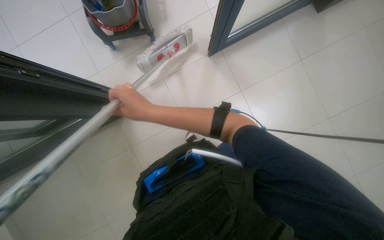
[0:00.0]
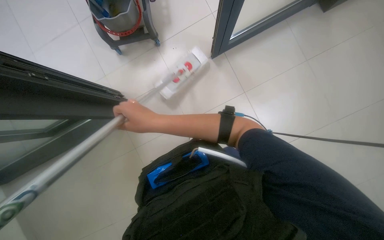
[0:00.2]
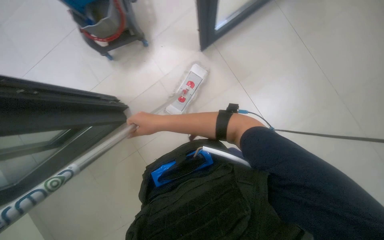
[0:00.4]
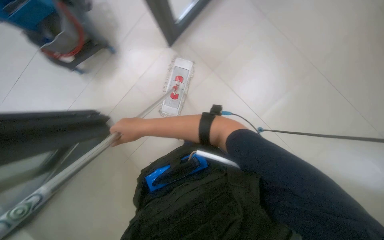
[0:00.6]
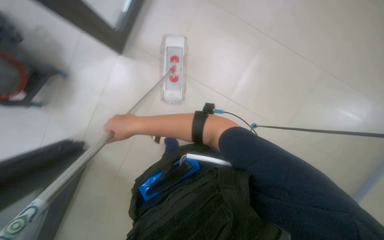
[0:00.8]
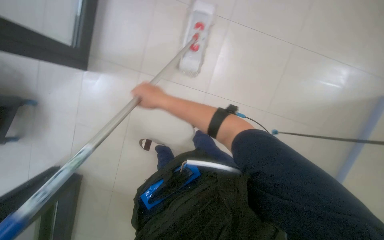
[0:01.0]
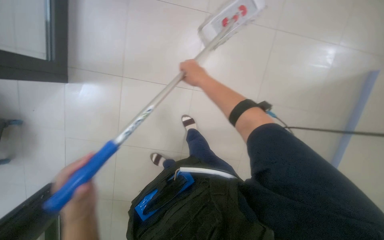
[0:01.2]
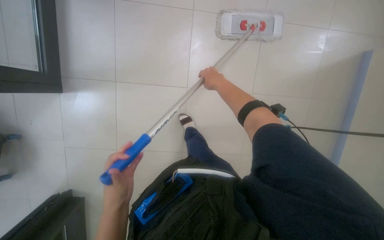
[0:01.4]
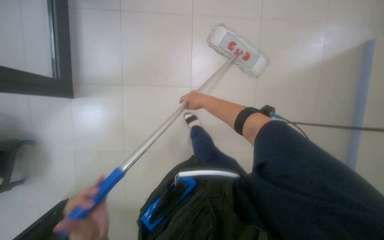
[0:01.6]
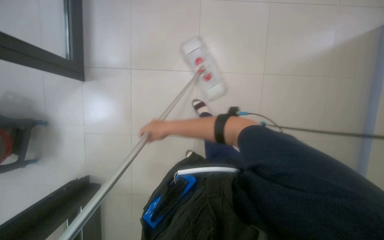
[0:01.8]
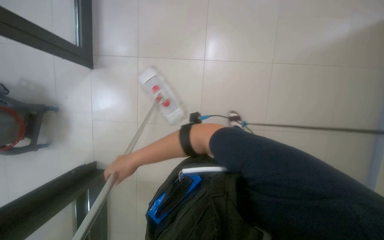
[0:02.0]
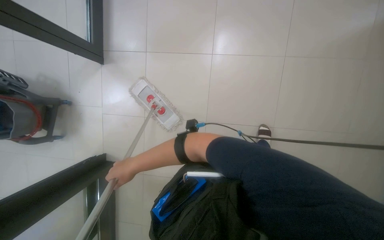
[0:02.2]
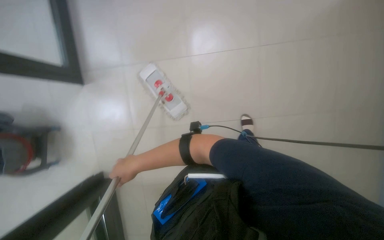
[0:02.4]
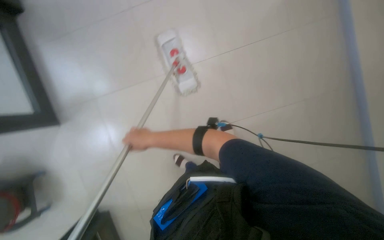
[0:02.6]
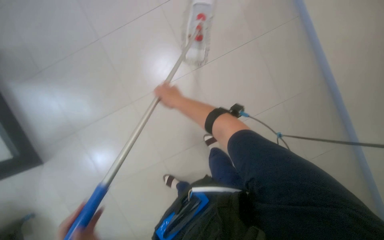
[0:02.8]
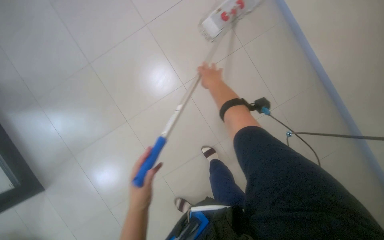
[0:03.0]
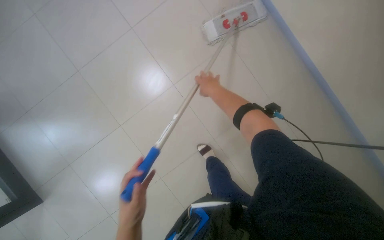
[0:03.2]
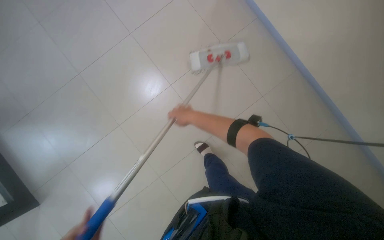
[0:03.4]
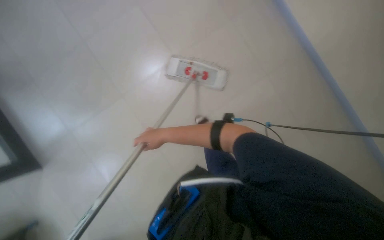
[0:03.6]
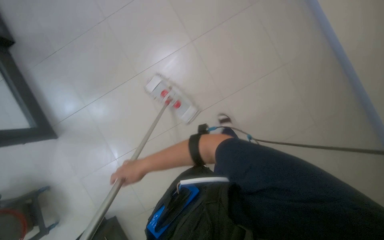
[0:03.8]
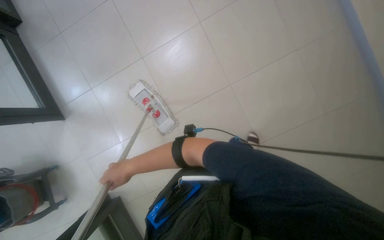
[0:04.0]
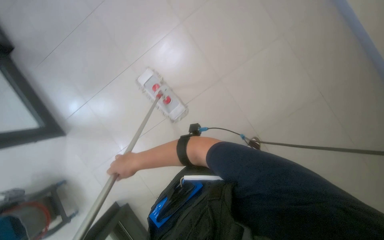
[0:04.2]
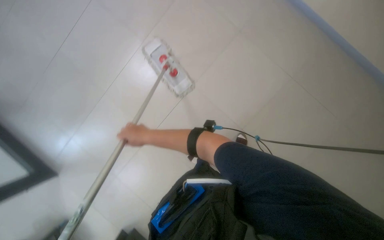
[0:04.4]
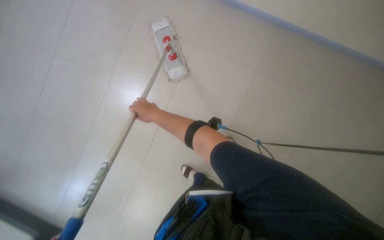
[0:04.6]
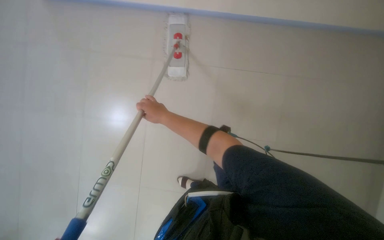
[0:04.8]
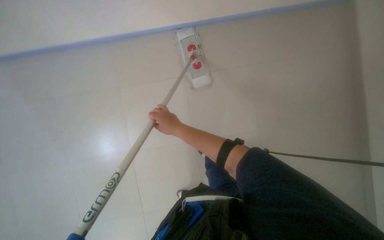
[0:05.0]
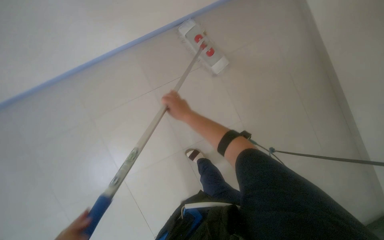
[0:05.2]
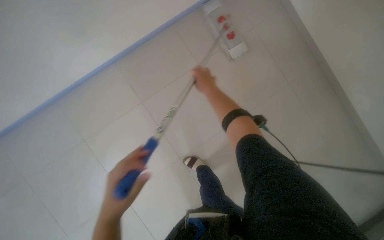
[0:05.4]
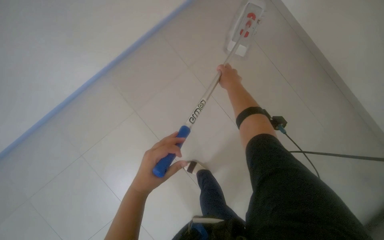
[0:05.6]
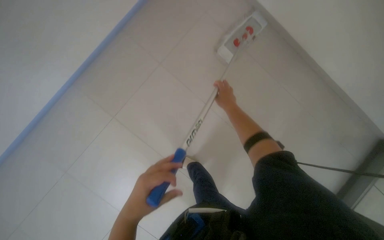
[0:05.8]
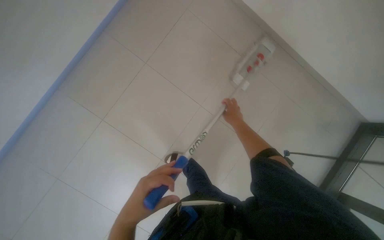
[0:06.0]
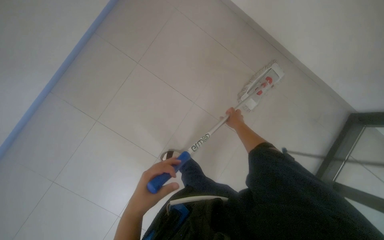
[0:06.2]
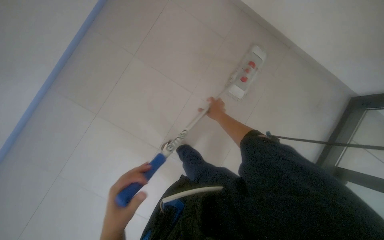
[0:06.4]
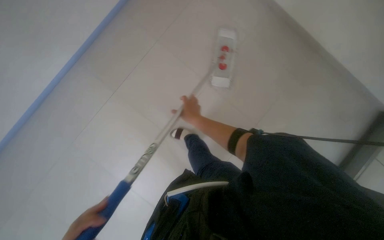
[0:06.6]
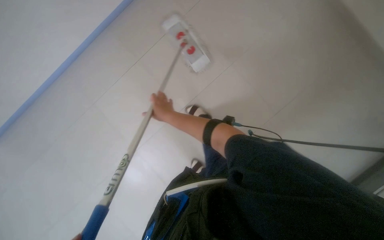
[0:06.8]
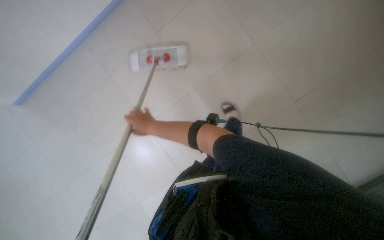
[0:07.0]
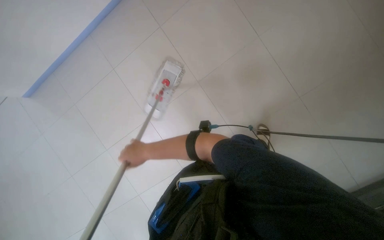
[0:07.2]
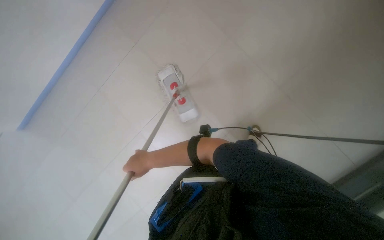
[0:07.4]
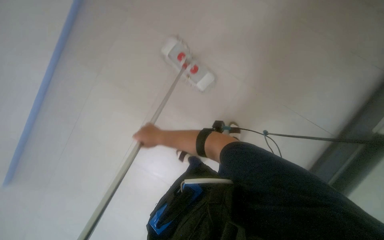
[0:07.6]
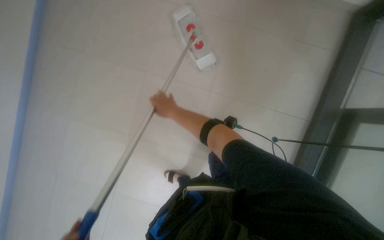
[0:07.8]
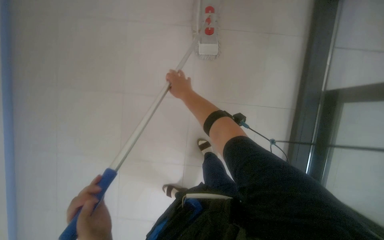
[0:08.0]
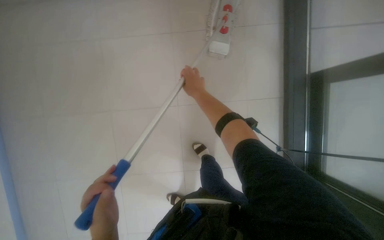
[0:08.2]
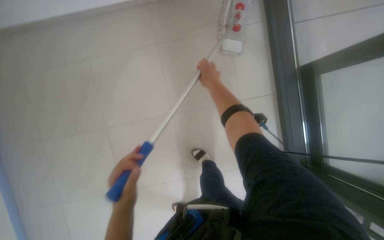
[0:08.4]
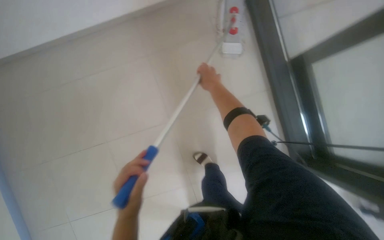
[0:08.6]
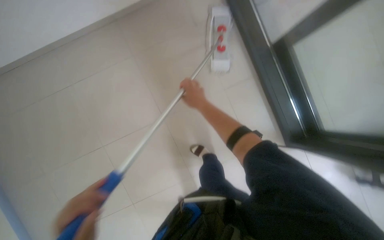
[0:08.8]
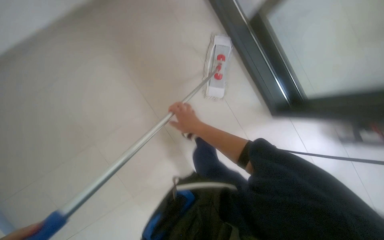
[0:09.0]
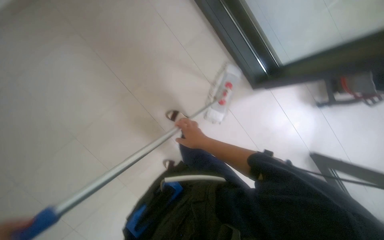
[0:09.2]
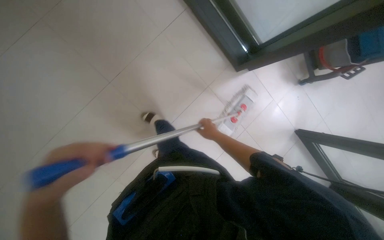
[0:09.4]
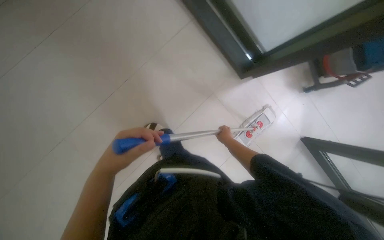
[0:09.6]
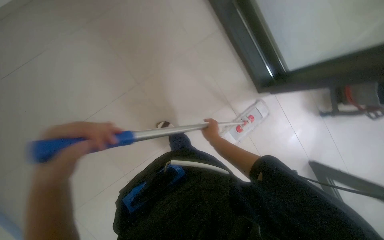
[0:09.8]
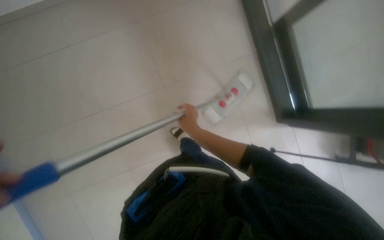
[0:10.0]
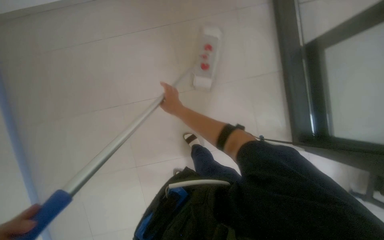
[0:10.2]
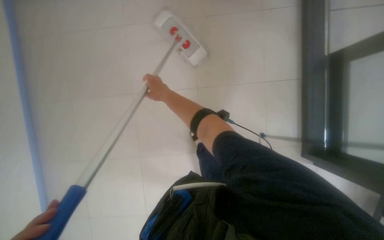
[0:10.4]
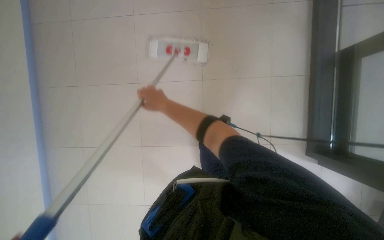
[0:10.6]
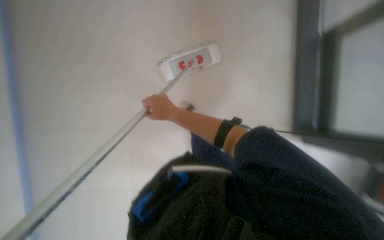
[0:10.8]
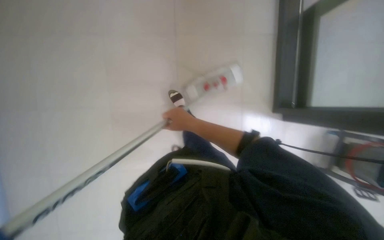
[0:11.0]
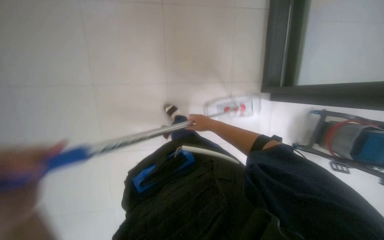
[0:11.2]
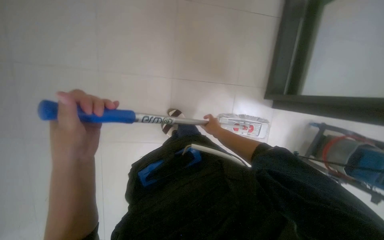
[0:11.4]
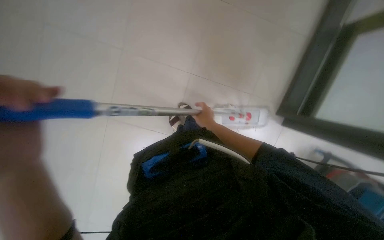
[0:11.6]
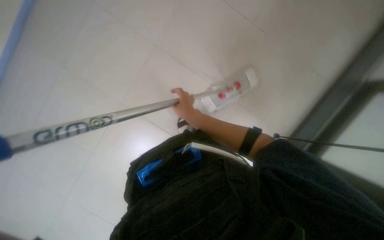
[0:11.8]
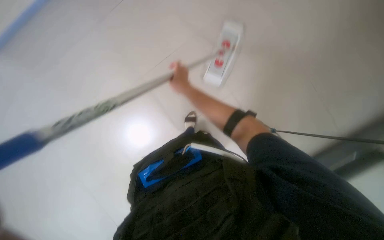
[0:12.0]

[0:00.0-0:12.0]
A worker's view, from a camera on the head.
Job: mopping floor.
The whole recording: Mopping the floor. The worker wrings the mop head, attaches the handle, and mops the floor.
0:01.6 to 0:03.0: The camera sweeps to the right, by roughly 20 degrees. The camera pitches downward, by approximately 25 degrees. The scene turns about 30 degrees clockwise in the picture.
0:04.4 to 0:06.0: The right hand goes approximately 10 cm farther from the camera.

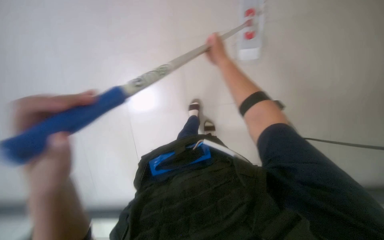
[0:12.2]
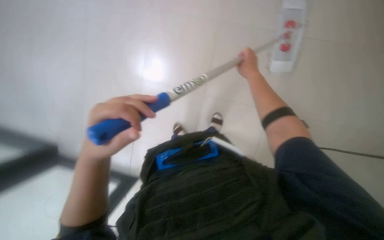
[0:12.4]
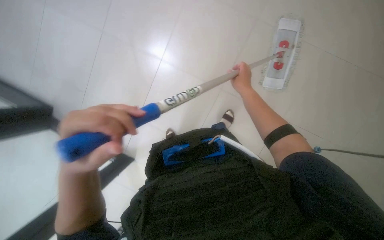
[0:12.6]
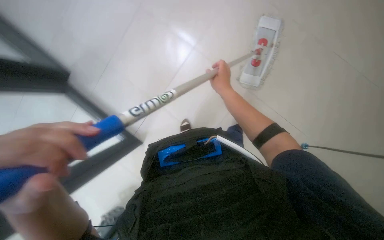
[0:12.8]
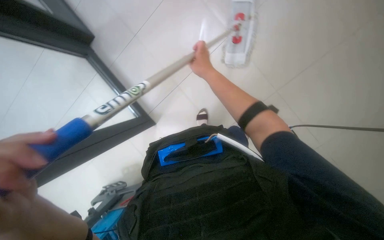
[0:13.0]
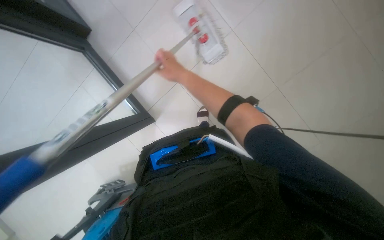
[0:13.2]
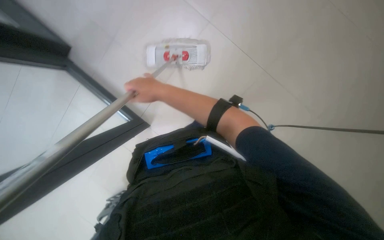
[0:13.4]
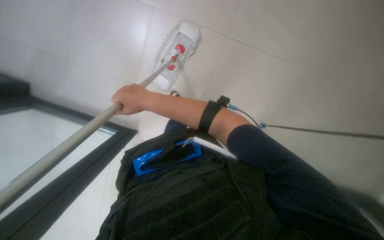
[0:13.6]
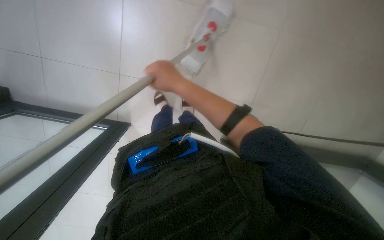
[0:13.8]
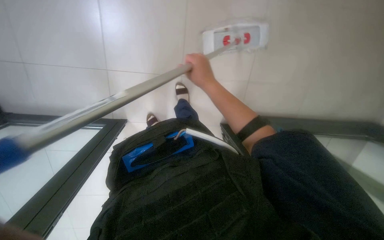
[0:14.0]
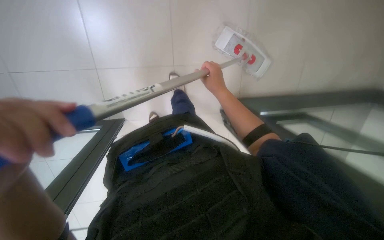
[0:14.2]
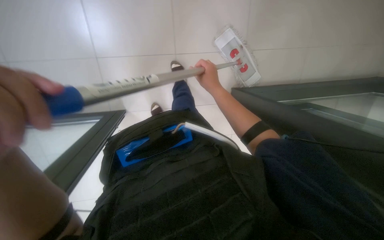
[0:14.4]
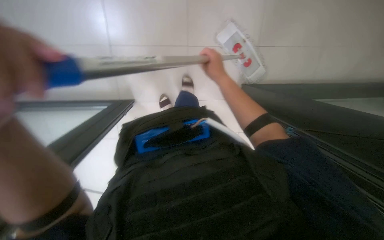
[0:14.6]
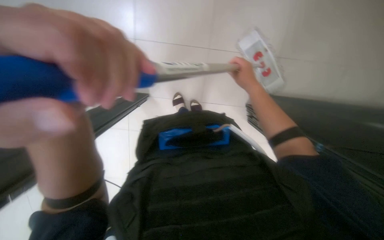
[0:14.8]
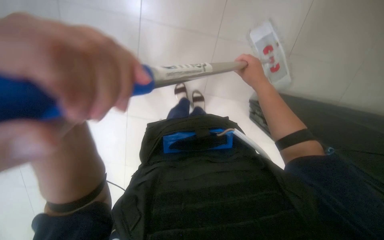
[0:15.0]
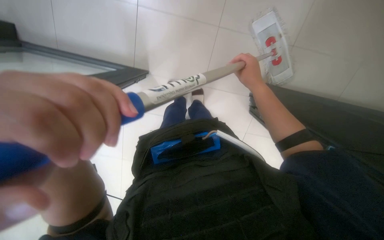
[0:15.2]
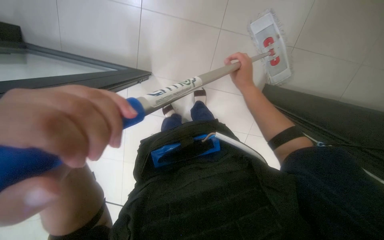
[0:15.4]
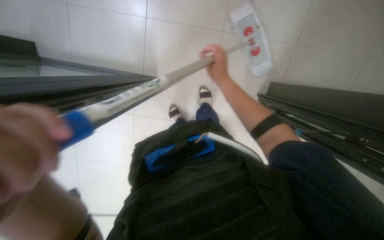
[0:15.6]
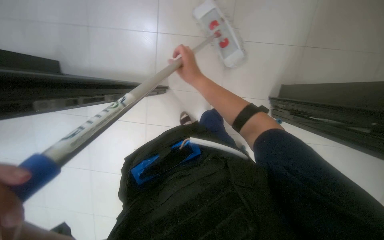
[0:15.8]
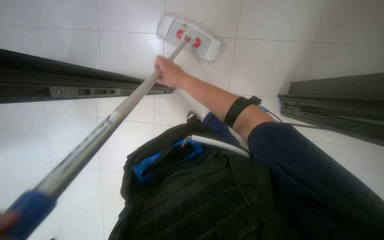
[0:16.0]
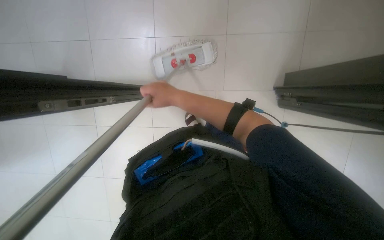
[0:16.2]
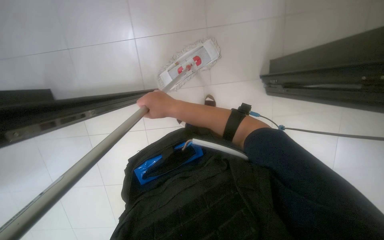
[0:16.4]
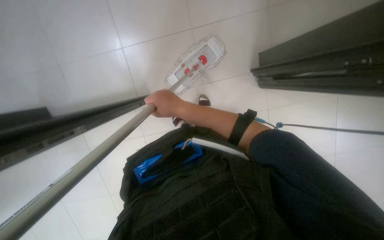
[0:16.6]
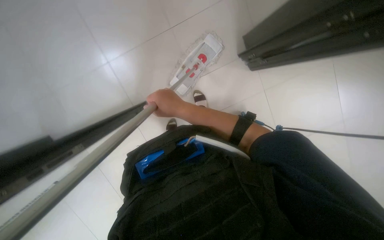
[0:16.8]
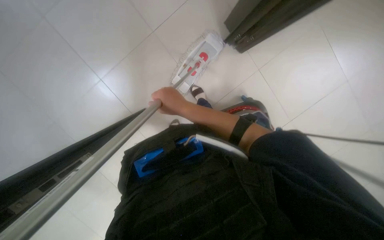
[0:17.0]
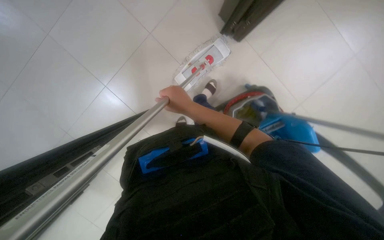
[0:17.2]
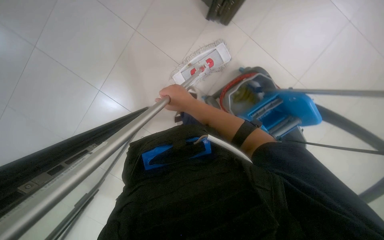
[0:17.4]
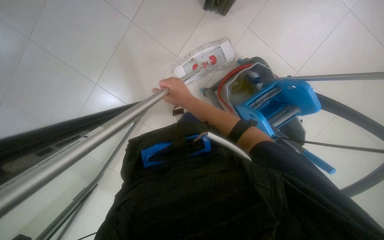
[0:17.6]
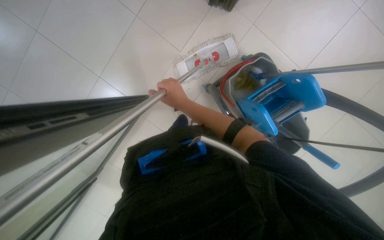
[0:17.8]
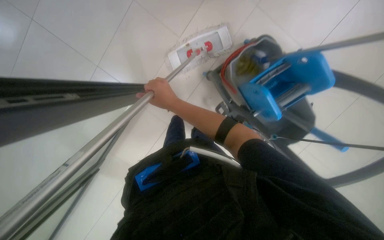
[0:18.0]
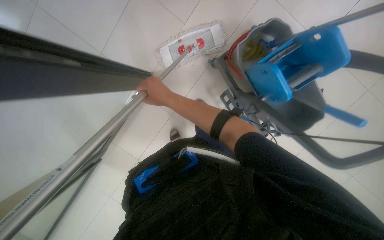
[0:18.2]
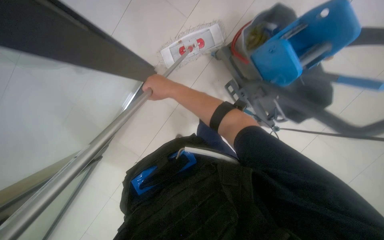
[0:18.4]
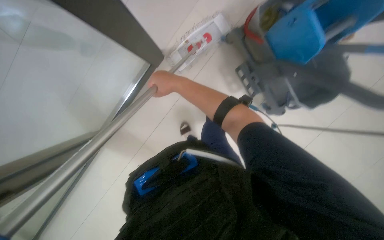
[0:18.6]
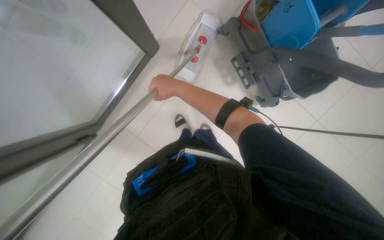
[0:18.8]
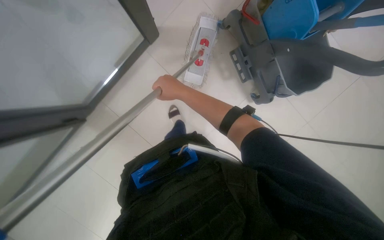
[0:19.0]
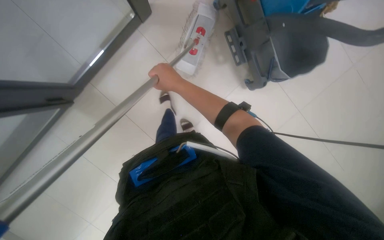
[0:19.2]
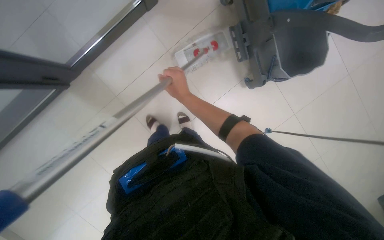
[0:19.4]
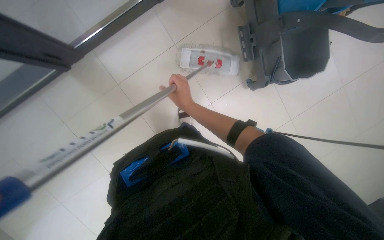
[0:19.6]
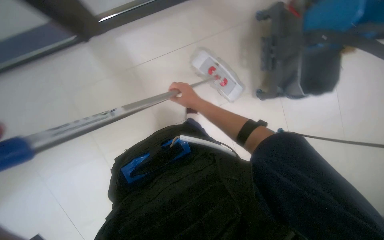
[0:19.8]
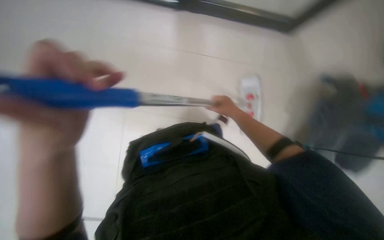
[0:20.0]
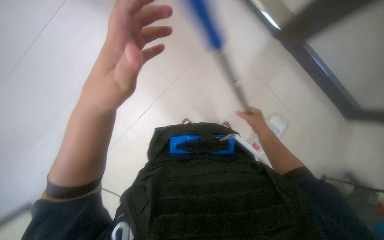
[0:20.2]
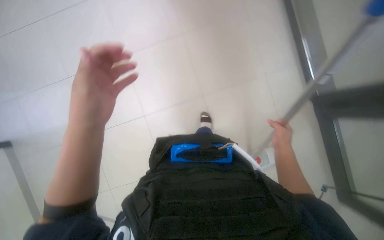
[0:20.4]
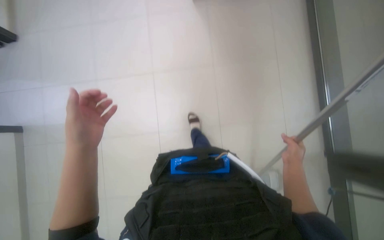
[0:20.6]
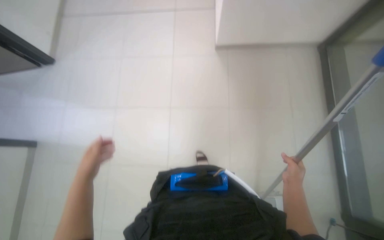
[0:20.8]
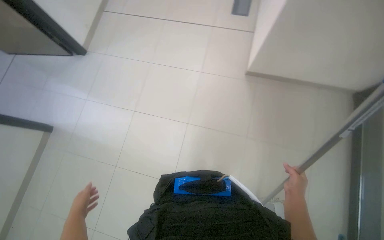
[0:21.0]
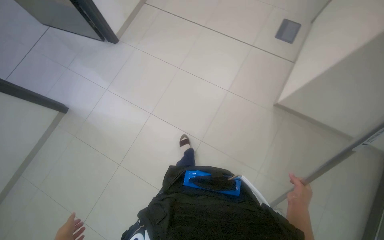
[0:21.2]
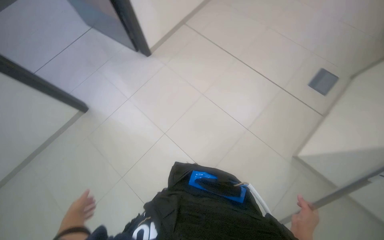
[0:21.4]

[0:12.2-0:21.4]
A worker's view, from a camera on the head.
Job: mopping floor.
The whole recording: Mopping the floor. The worker wrings the mop head, attaches the handle, and mops the floor.
0:12.2 to 0:13.8: The right hand goes left and right, approximately 35 cm each way, reversing 2 times.
0:13.8 to 0:15.2: The right hand is displaced to the right by some 15 cm.
0:15.2 to 0:16.8: Everything in view rotates some 25 degrees counterclockwise. The right hand is displaced down the picture and to the left by roughly 15 cm.
0:16.8 to 0:18.4: The camera pitches downward, by some 15 degrees. The right hand travels farther from the camera by some 10 cm.
0:18.4 to 0:19.8: The camera pitches downward, by roughly 20 degrees.
